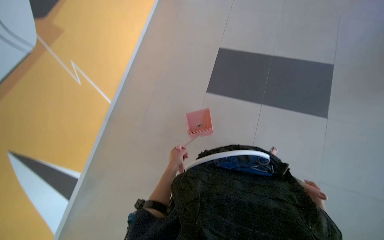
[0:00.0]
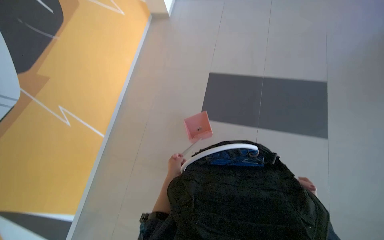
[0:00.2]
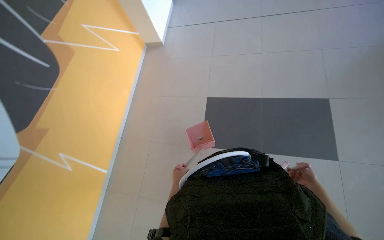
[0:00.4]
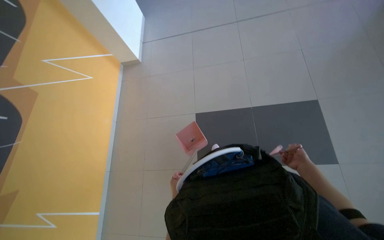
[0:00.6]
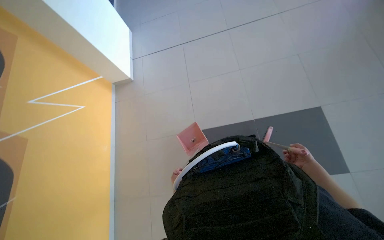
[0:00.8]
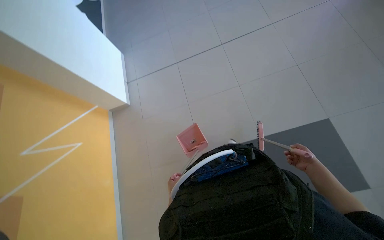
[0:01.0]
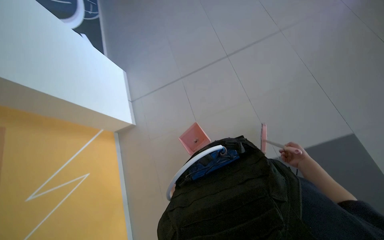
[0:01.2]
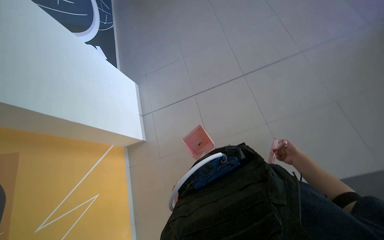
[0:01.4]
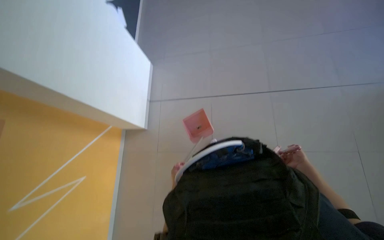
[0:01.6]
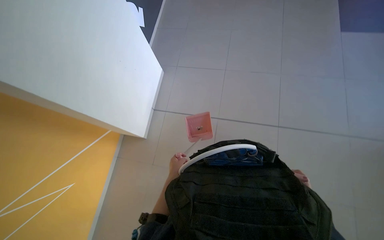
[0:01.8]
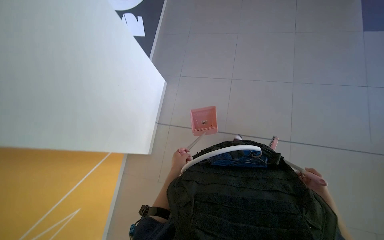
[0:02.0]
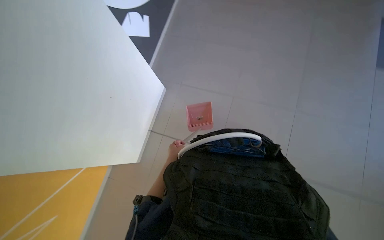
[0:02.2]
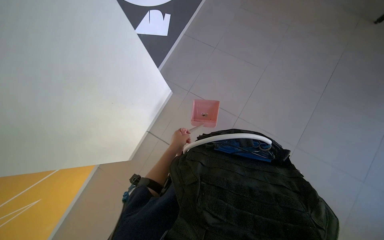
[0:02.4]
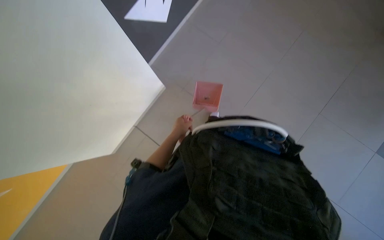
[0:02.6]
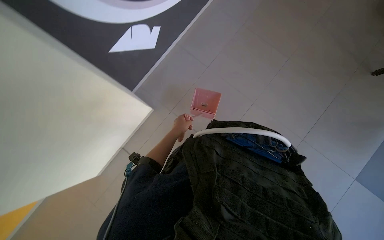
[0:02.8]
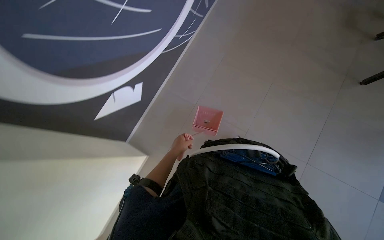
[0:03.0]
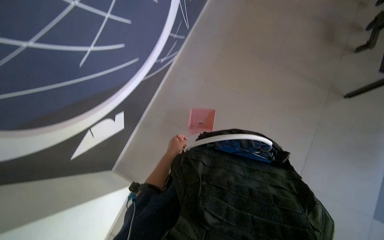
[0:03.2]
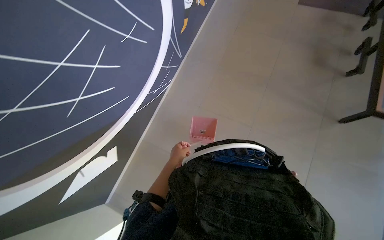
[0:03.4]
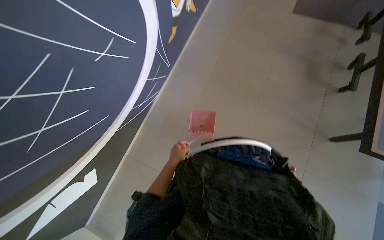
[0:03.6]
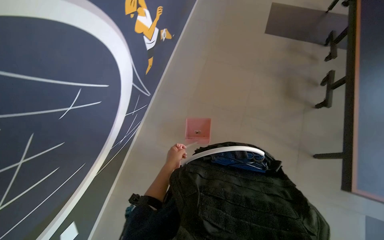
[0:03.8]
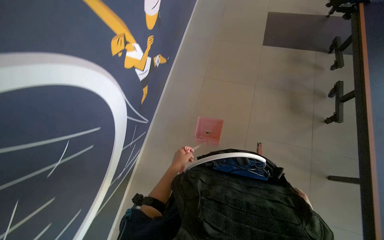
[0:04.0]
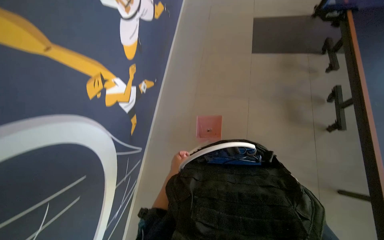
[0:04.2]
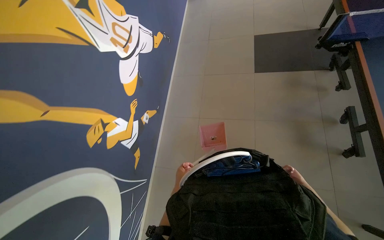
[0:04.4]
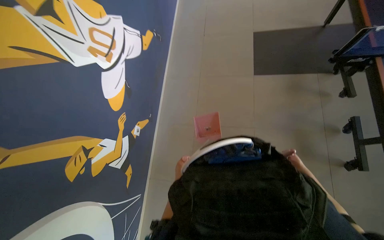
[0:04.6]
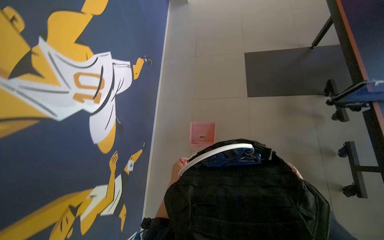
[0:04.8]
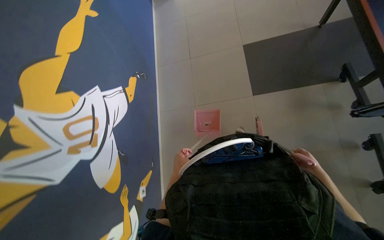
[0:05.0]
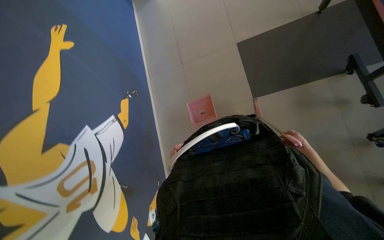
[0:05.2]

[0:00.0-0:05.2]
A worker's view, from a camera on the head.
Job: sweeping floor.
The whole recording: Sweeping floor with broom and dustpan. The worker sweeps the floor with a broom and dustpan.
0:01.8 to 0:03.4: The head travels about 40 cm. The view tips upward by approximately 20 degrees.
0:03.4 to 0:05.2: The wearer moves some 2 m. The scene rotates counterclockwise by some 40 degrees.

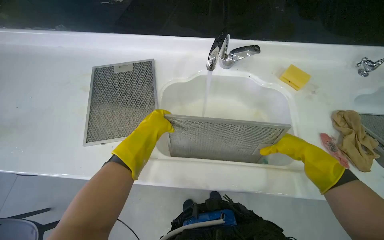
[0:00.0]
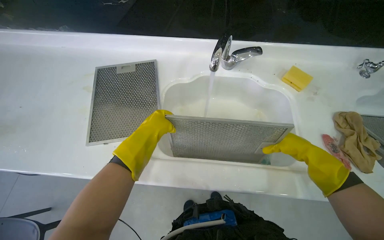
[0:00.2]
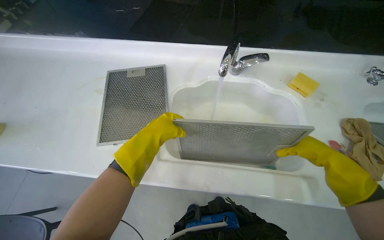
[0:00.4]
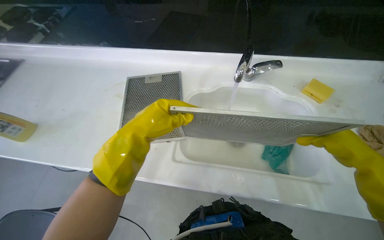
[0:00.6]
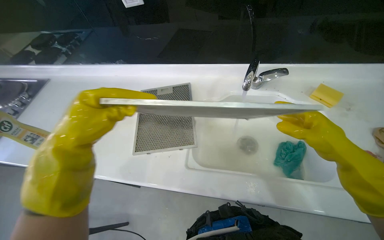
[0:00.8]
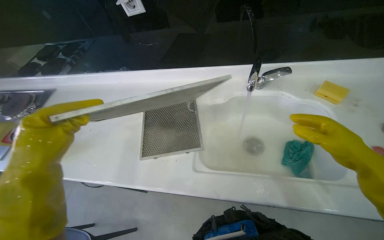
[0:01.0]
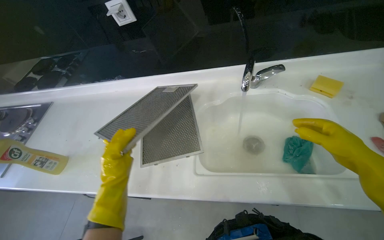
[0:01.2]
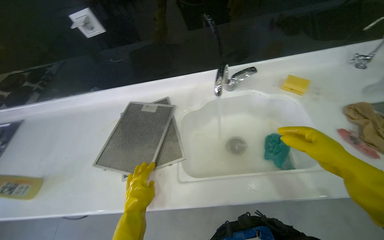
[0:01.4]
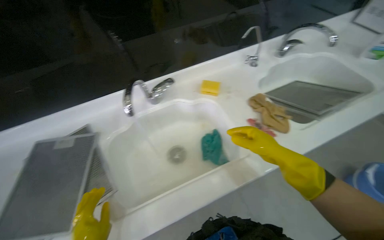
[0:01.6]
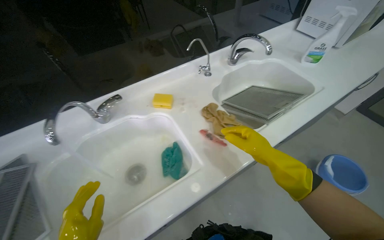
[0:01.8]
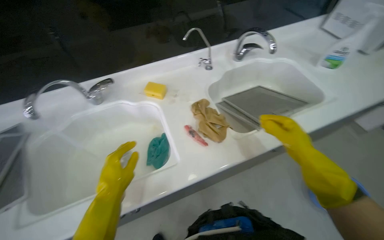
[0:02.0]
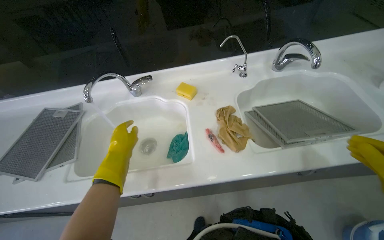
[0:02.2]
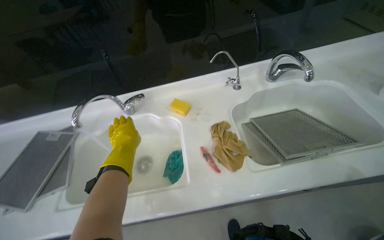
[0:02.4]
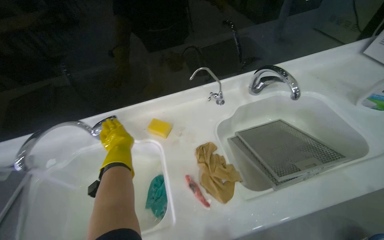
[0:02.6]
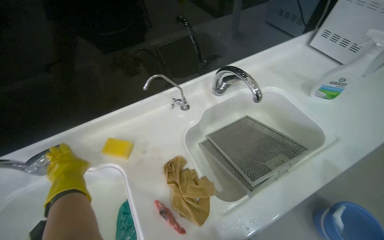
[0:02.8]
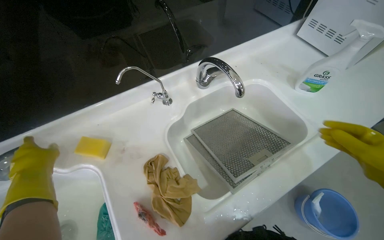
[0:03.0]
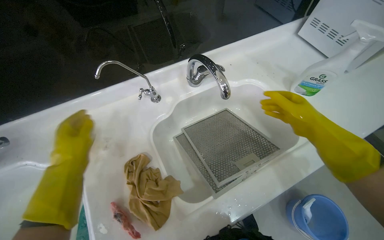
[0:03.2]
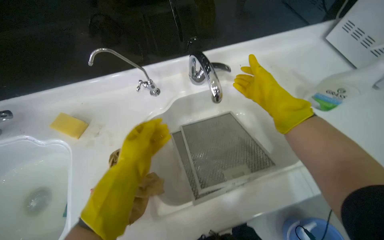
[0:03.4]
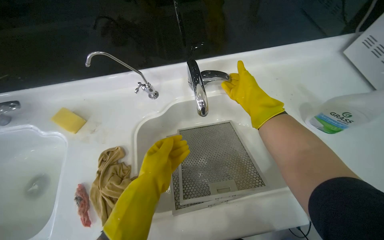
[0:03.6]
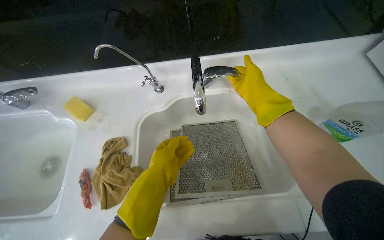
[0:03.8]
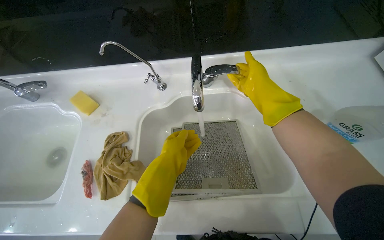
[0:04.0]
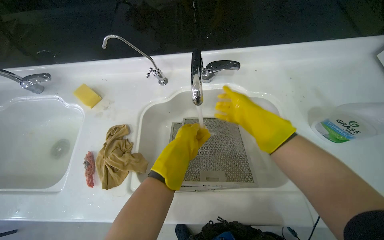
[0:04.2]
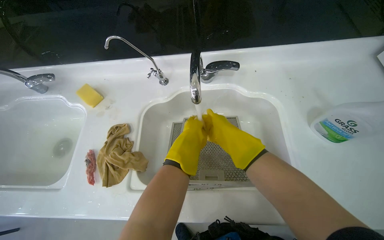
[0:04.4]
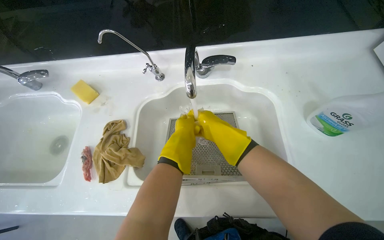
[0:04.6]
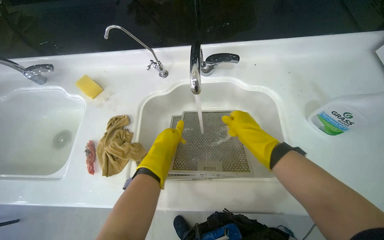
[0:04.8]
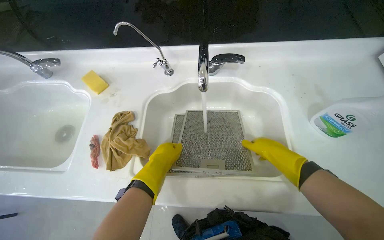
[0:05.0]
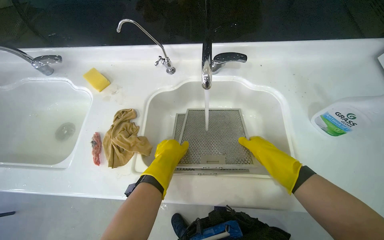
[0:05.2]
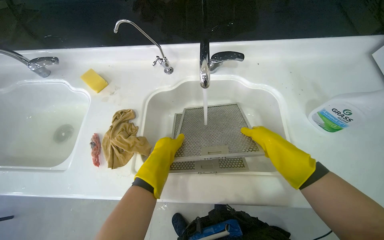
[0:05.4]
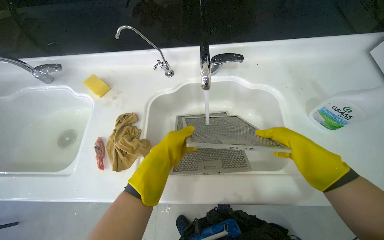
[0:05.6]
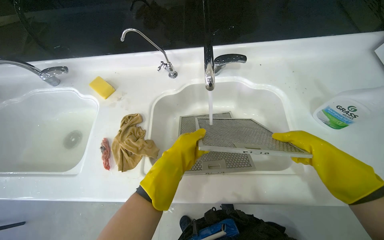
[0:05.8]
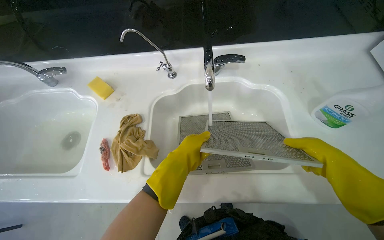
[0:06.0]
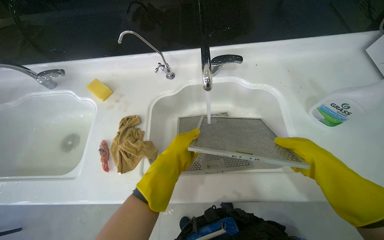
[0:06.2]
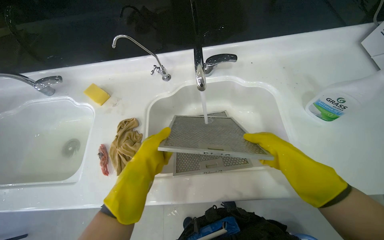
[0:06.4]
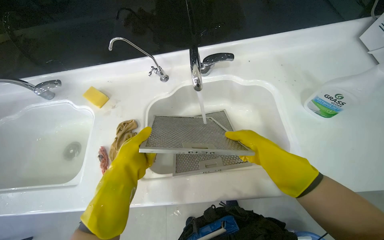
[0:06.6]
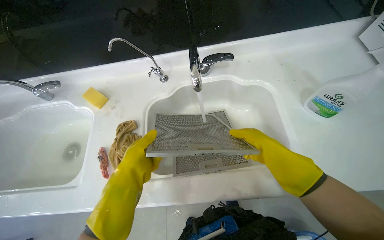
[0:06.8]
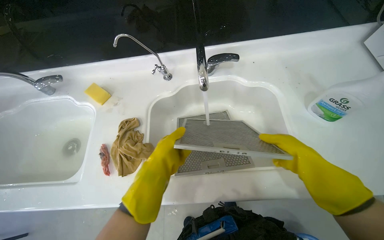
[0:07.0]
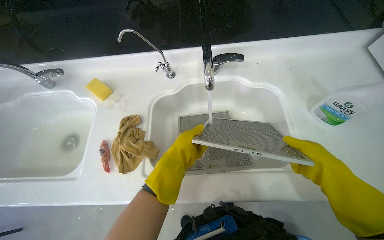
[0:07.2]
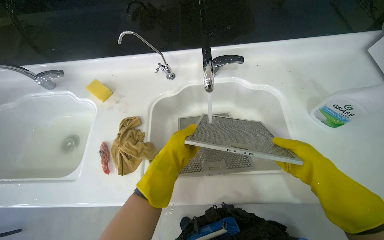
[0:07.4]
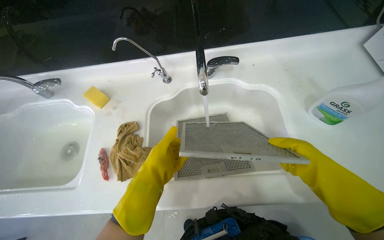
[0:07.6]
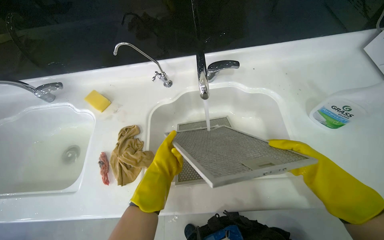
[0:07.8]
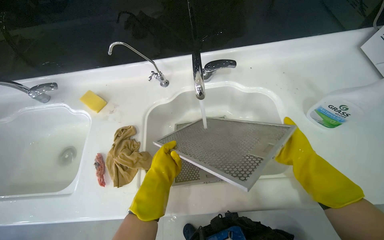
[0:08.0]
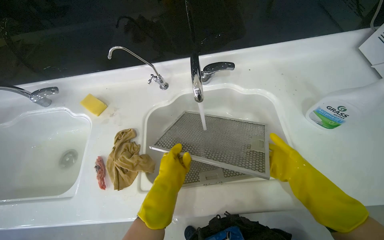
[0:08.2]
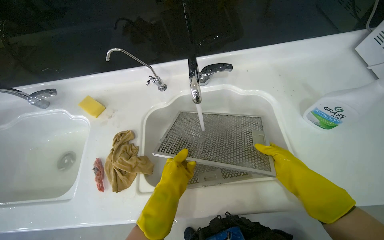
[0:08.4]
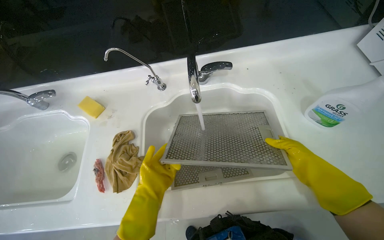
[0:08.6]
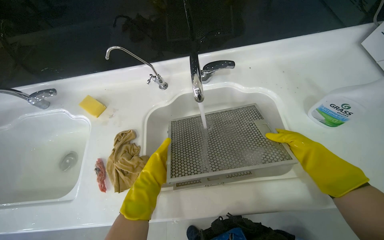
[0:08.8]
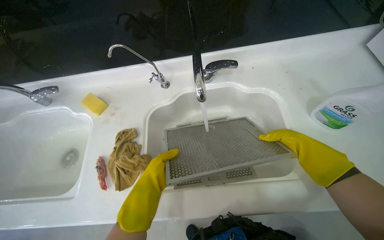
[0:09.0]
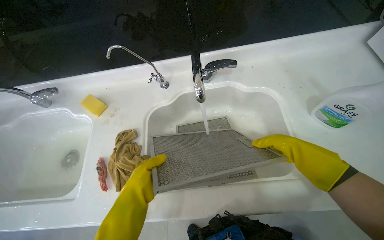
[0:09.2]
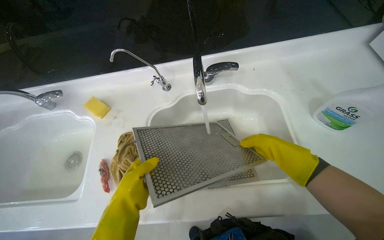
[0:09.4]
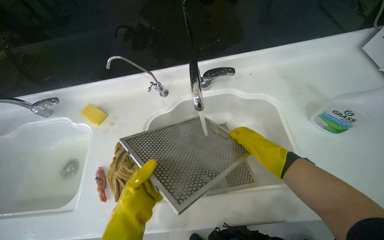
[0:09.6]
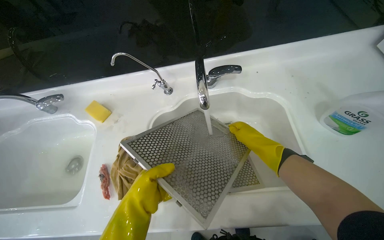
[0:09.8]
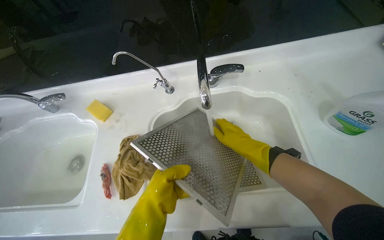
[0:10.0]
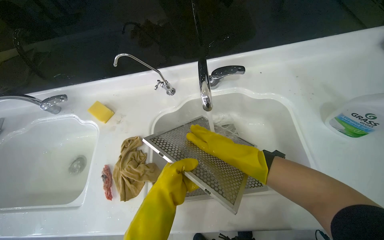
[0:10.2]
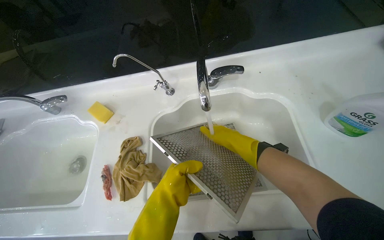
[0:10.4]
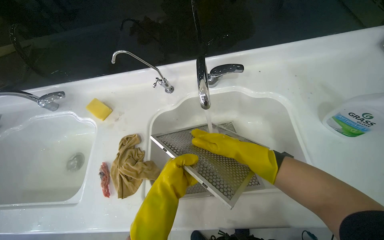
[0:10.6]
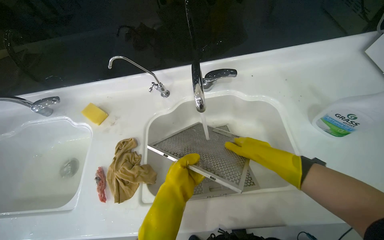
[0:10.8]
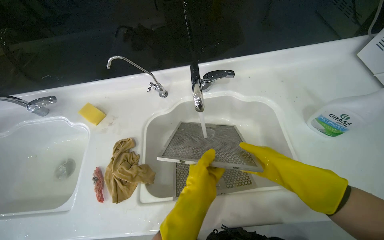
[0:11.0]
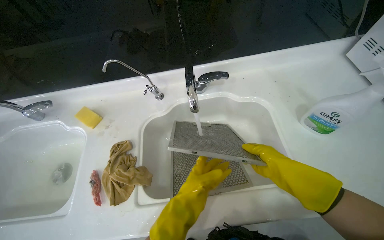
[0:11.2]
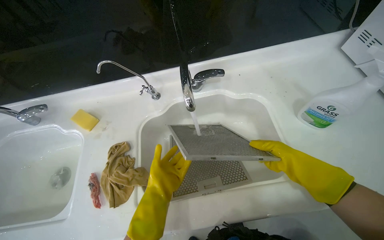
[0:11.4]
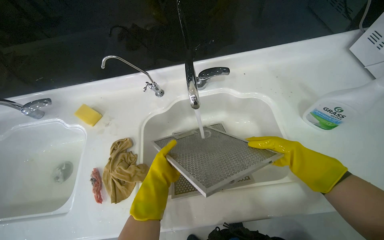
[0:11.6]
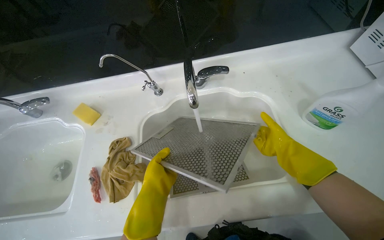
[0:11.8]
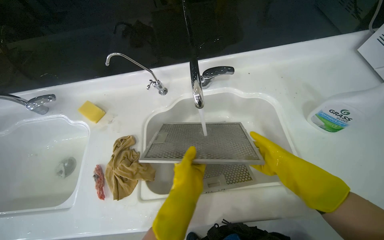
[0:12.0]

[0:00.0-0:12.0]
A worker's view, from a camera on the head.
Job: cleaning kitchen.
The whole recording: Cleaning range hood filters. The worker rinses and scrubs the range hood filters in the sink.
0:00.0 to 0:01.6: The head turns to the right by approximately 30 degrees. The wearer looks some 15 degrees further upward.
0:01.6 to 0:03.0: The camera travels some 50 cm.
0:03.0 to 0:04.4: The head turns to the left by approximately 30 degrees. The left hand is displaced to the right by roughly 50 cm.
0:04.4 to 0:06.0: The left hand heads nearer to the camera, covering approximately 10 cm.
0:07.6 to 0:09.0: The right hand moves about 10 cm farther from the camera and comes back.
0:09.0 to 0:10.4: The right hand heads to the left and farther from the camera, covering about 25 cm.
0:10.4 to 0:12.0: The right hand goes roughly 20 cm to the right, and moves about 20 cm nearer to the camera and comes back; the left hand goes left and right, roughly 10 cm each way, reversing 2 times.

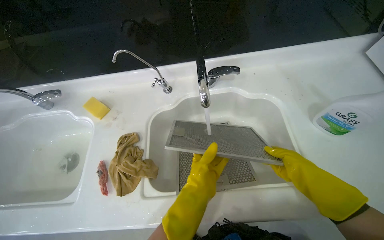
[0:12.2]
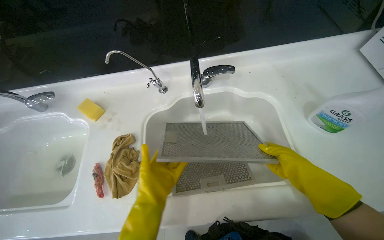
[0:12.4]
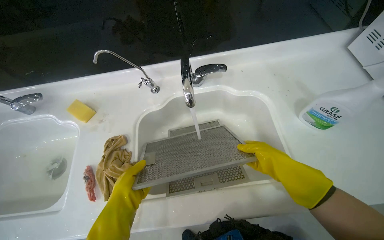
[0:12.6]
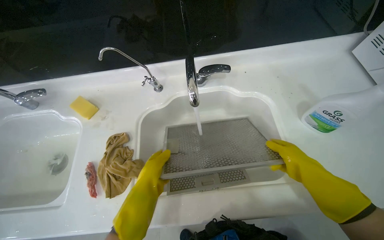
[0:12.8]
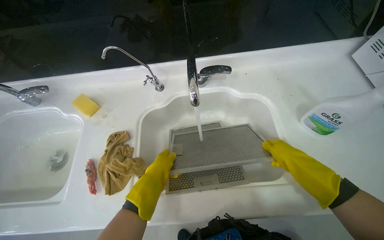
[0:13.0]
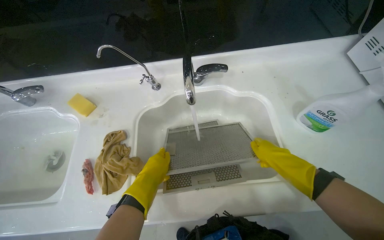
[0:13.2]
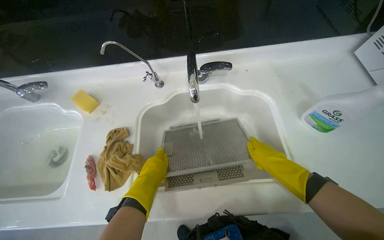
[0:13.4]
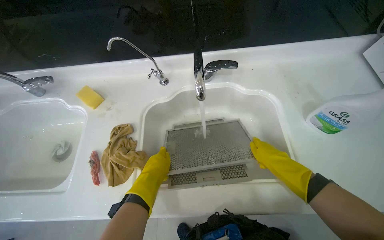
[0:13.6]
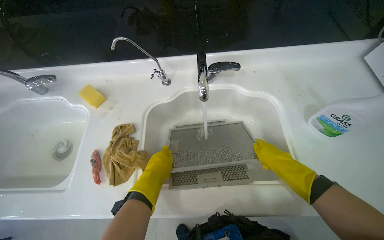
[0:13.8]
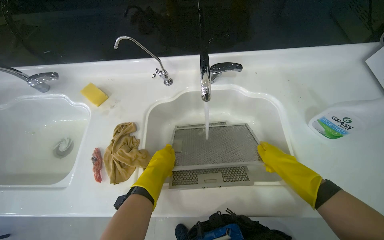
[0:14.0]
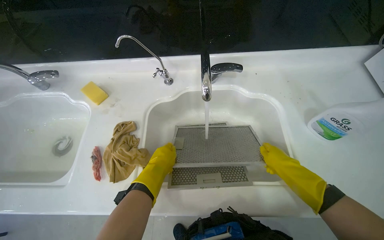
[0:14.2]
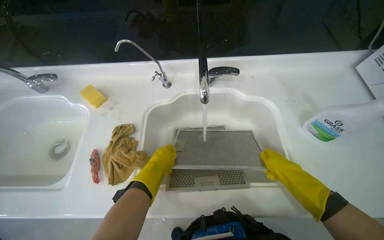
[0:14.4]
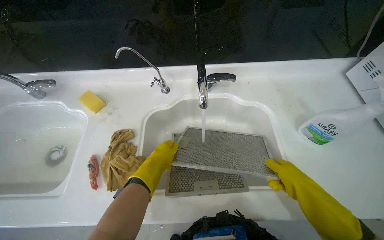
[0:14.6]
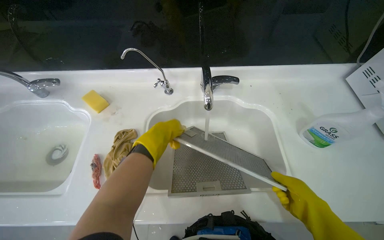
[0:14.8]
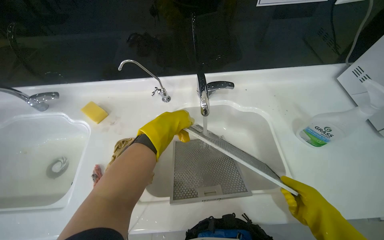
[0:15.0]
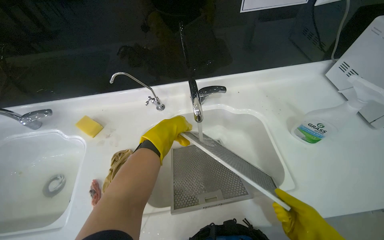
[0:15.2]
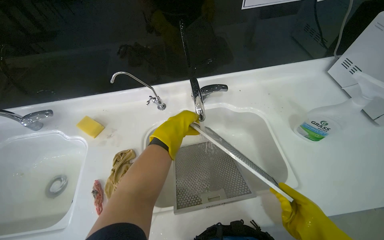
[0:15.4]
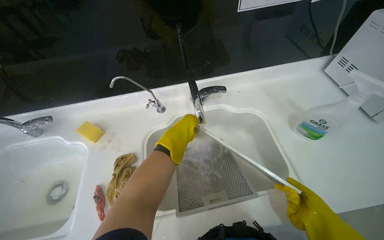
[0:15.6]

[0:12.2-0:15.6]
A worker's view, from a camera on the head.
Job: cleaning kitchen.
The whole recording: Cleaning range hood filters. The worker rinses and scrubs the range hood filters in the sink.
0:12.2 to 0:13.8: The left hand heads to the left and farther from the camera, covering approximately 15 cm; the right hand reaches about 10 cm nearer to the camera, then returns.
0:13.8 to 0:15.6: The left hand is displaced up the picture and nearer to the camera by approximately 20 cm.
